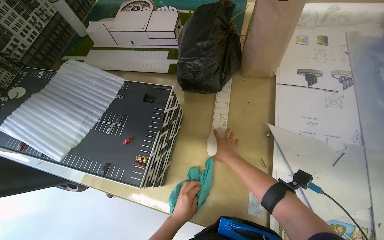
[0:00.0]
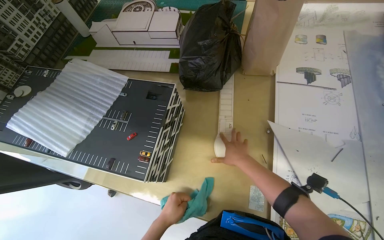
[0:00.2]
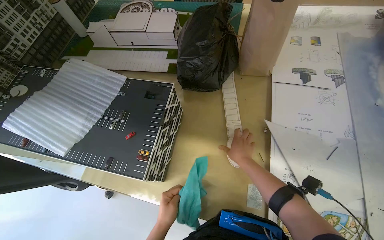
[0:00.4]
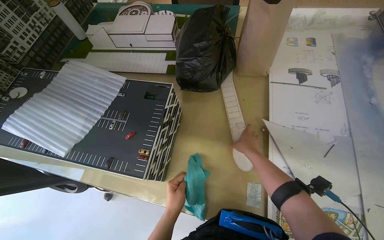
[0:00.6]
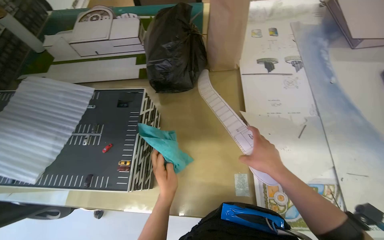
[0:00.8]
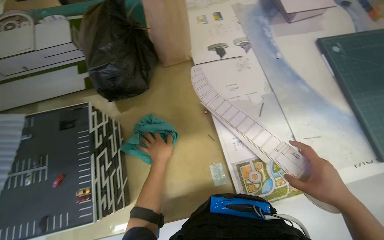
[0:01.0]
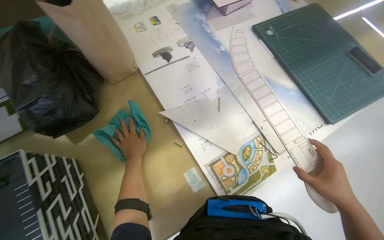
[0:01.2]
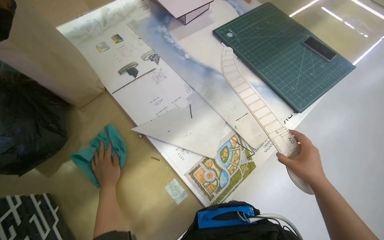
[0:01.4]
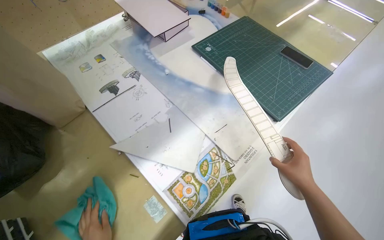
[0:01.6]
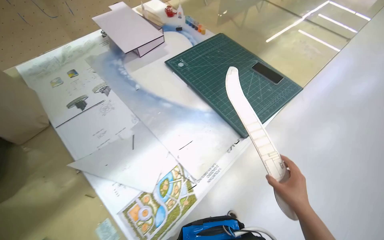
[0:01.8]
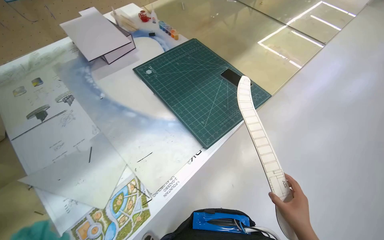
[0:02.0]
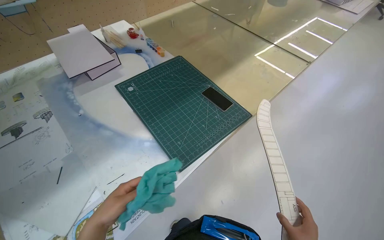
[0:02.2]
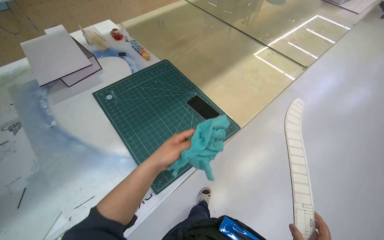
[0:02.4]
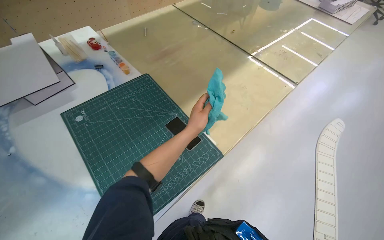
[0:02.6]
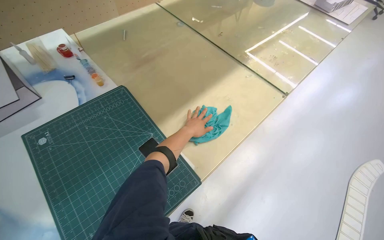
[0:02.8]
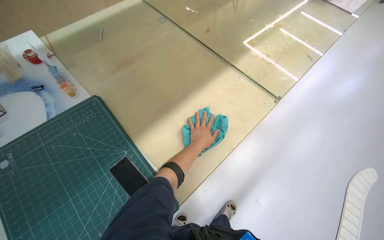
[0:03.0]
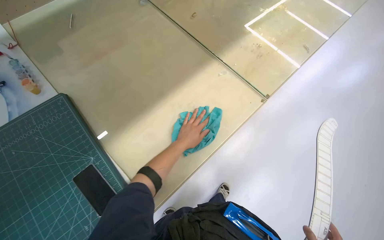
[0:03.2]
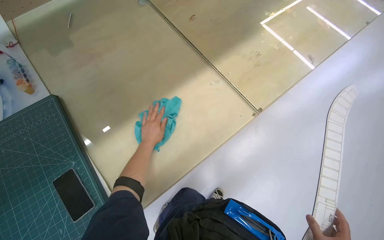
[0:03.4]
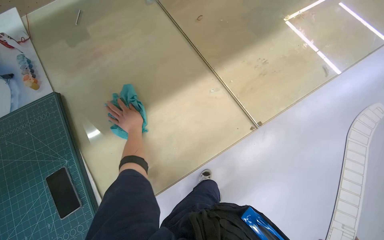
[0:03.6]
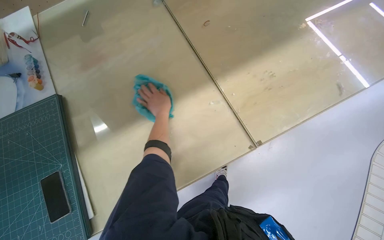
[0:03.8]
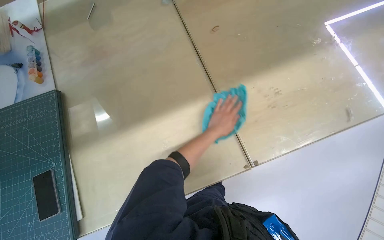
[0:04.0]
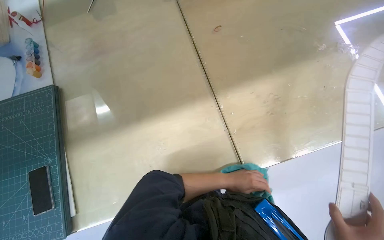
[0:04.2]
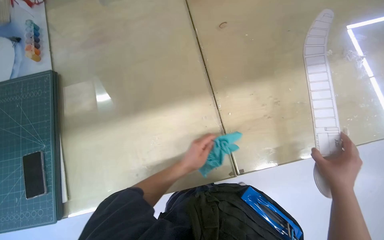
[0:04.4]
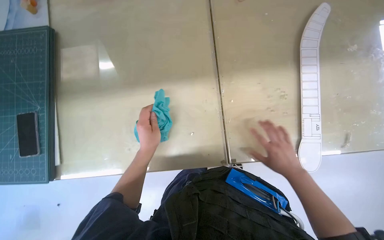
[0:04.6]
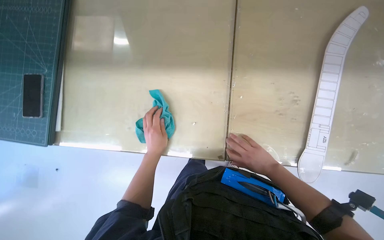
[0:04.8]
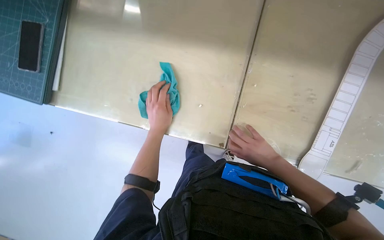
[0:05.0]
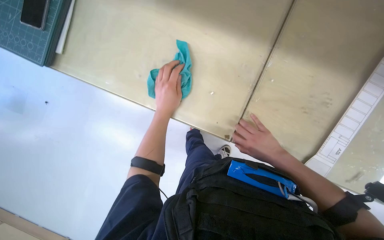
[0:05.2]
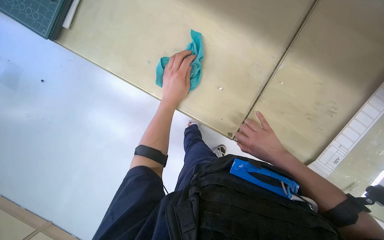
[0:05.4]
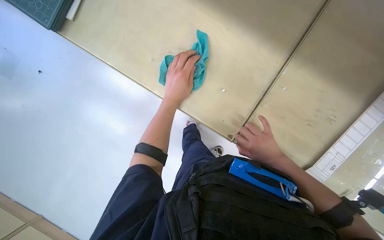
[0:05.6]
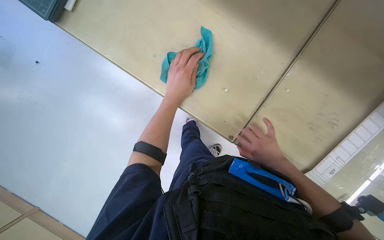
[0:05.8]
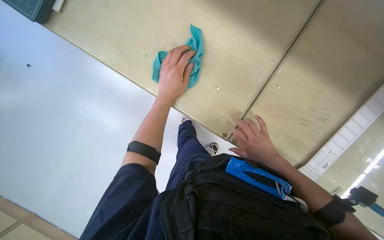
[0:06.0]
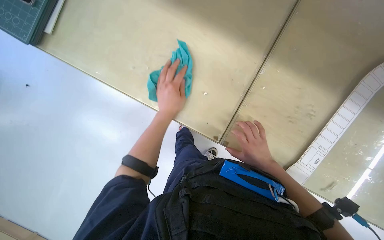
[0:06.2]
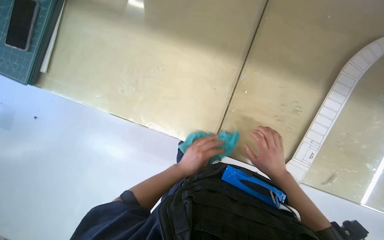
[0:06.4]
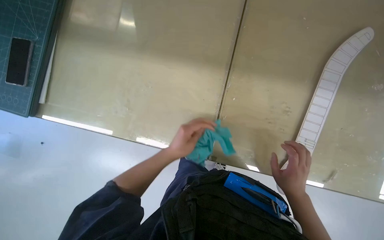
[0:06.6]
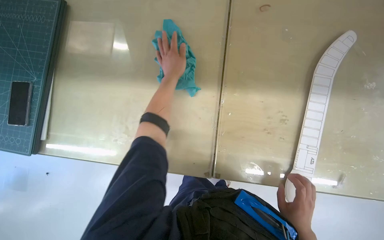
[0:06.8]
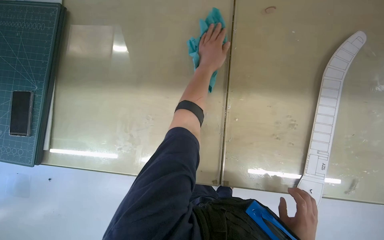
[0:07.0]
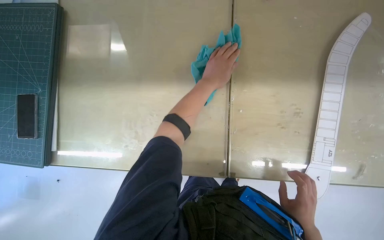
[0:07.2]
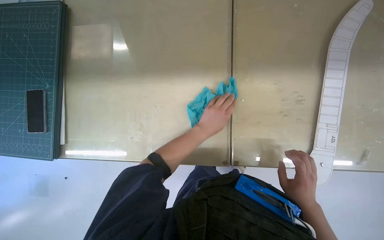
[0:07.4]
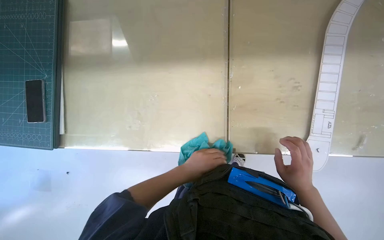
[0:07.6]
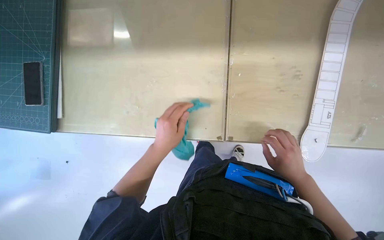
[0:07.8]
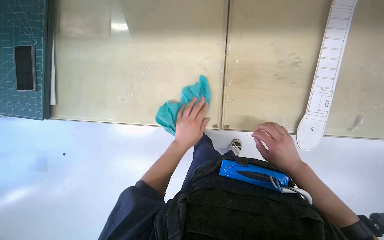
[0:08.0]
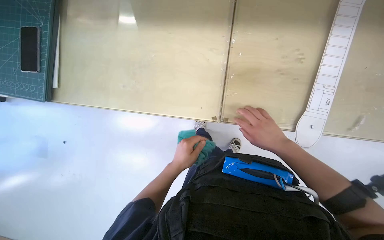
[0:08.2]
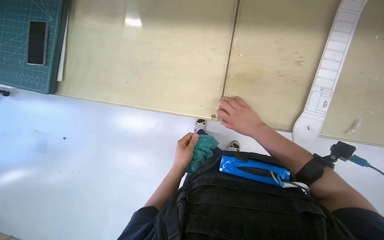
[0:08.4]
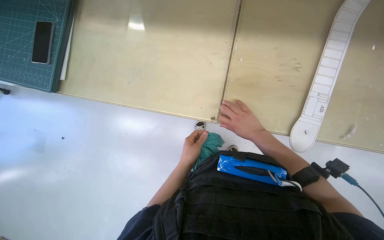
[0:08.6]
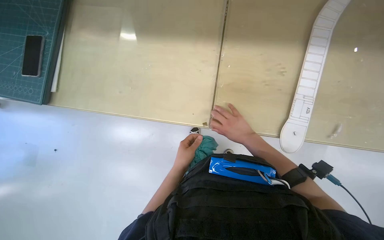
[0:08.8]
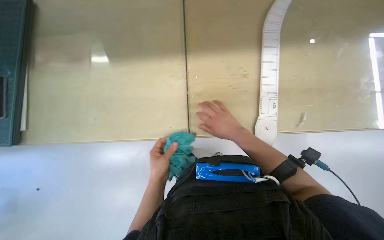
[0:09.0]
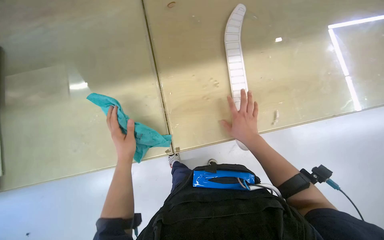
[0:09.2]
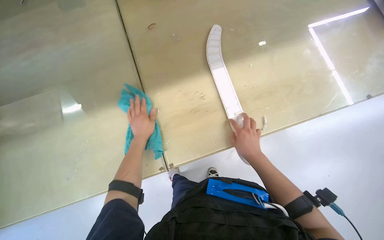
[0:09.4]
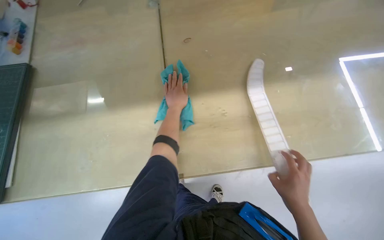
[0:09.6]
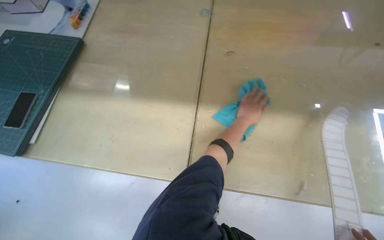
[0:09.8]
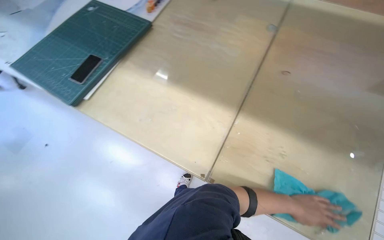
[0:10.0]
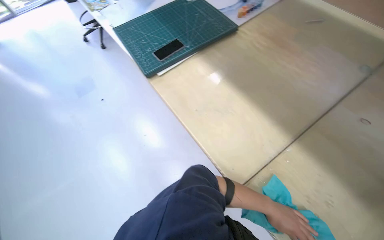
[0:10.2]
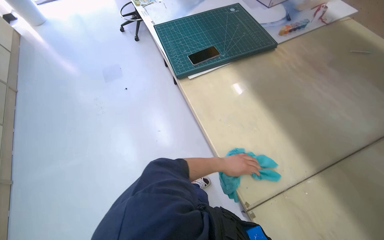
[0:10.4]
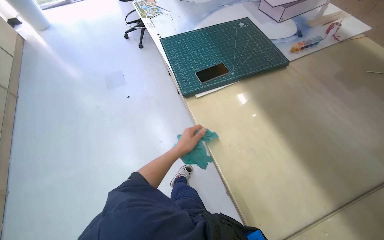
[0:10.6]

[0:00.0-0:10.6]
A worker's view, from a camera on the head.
Job: wiping surfaces.
The whole recording: Wiping surfaces with a cloth. The worker prepares a cloth and wipes various surfaces on the desk.
0.0 to 1.6 s: The head turns to the right by some 60 degrees.
1.6 to 3.0 s: The wearer moves roughly 1 m.
3.0 to 4.6 s: The camera travels about 60 cm. The head rotates some 35 degrees to the left. The wearer looks roughly 20 degrees further downward.
4.6 to 6.0 s: The wearer looks about 15 degrees further downward. Everything in view rotates some 40 degrees clockwise.
6.0 to 7.6 s: Everything in view rotates about 30 degrees counterclockwise.
7.6 to 9.0 s: The left hand goes nearer and farther, roughly 10 cm each way, reversing 2 times; the right hand travels up the picture by approximately 10 cm.
9.0 to 10.6 s: The wearer looks roughly 55 degrees further to the left. The wearer looks about 15 degrees further upward.

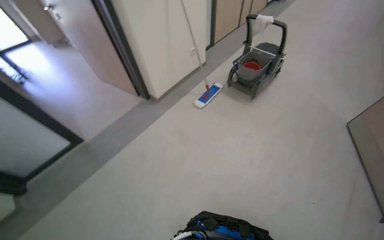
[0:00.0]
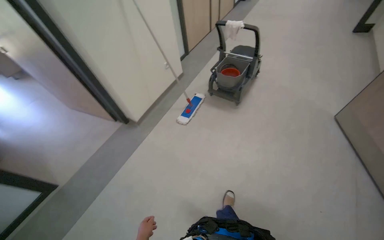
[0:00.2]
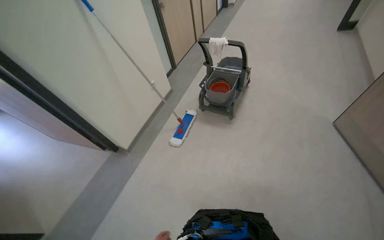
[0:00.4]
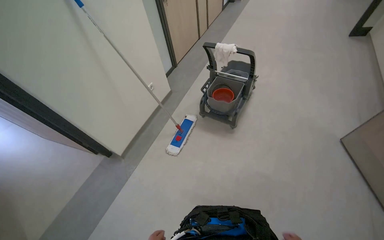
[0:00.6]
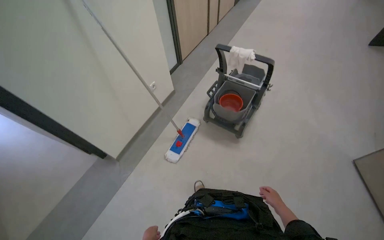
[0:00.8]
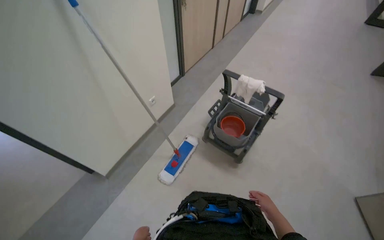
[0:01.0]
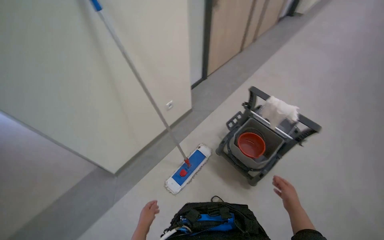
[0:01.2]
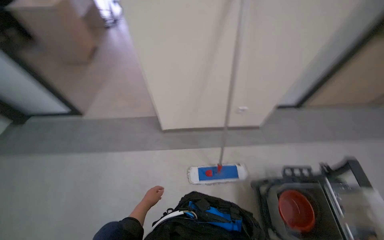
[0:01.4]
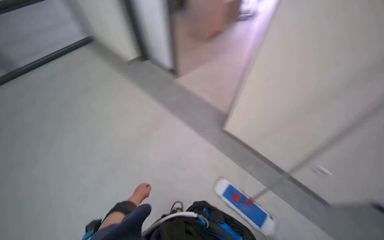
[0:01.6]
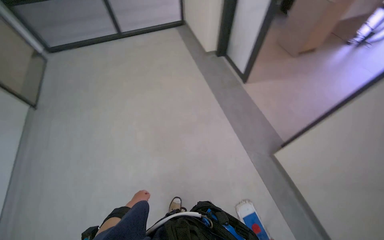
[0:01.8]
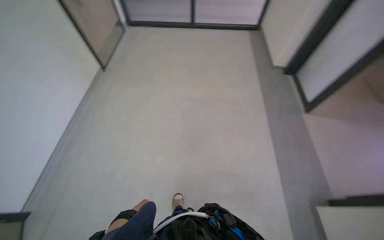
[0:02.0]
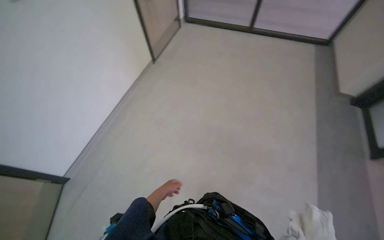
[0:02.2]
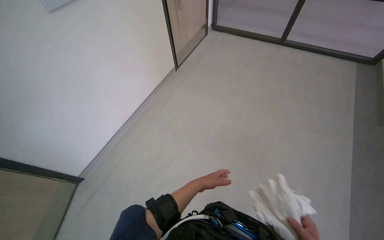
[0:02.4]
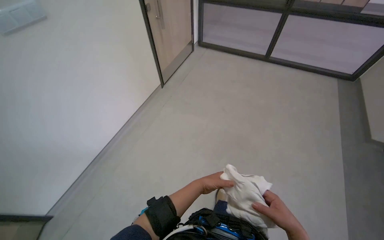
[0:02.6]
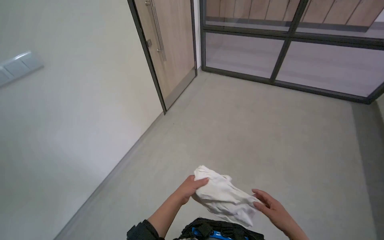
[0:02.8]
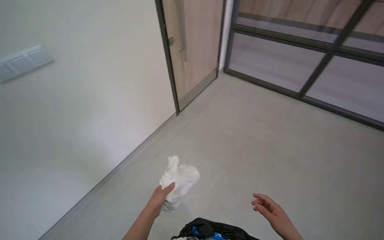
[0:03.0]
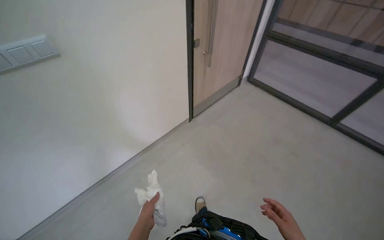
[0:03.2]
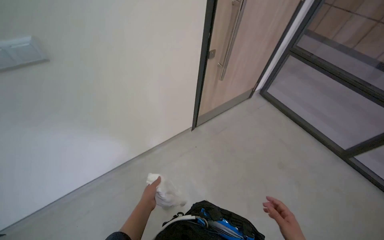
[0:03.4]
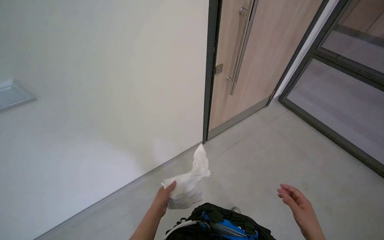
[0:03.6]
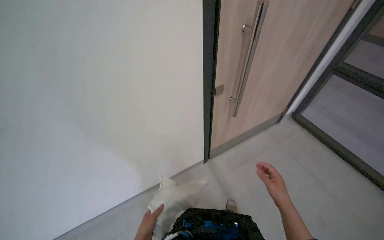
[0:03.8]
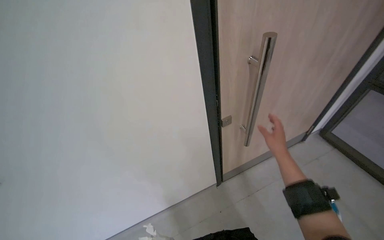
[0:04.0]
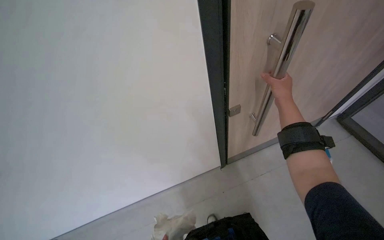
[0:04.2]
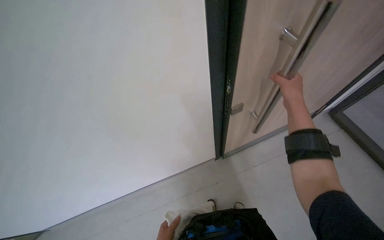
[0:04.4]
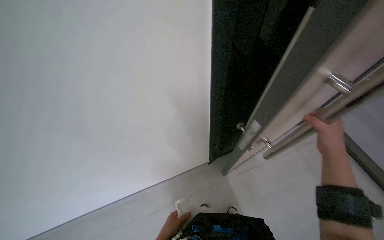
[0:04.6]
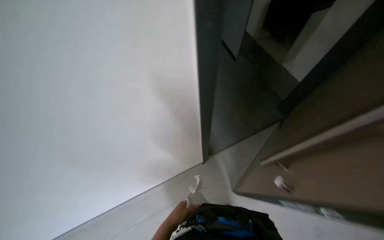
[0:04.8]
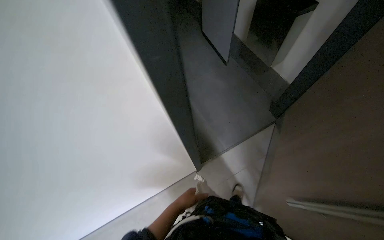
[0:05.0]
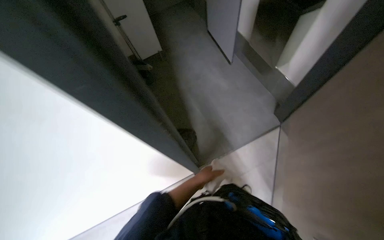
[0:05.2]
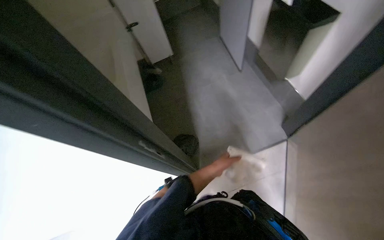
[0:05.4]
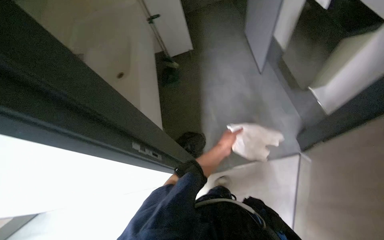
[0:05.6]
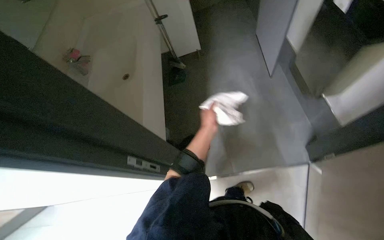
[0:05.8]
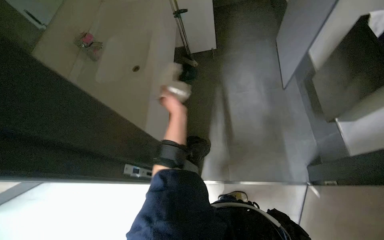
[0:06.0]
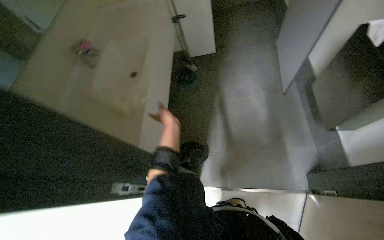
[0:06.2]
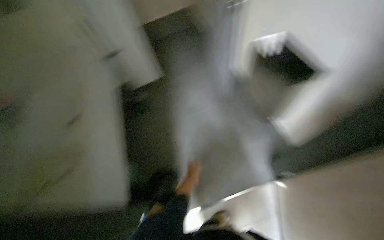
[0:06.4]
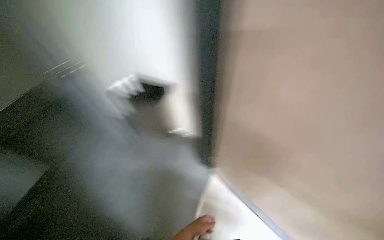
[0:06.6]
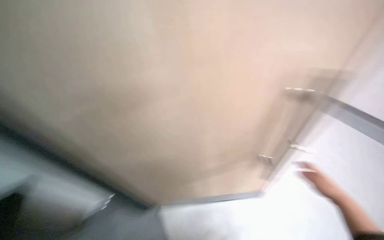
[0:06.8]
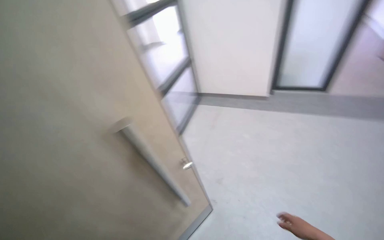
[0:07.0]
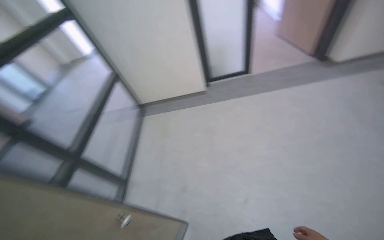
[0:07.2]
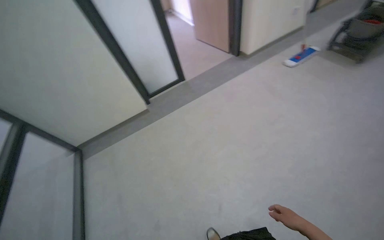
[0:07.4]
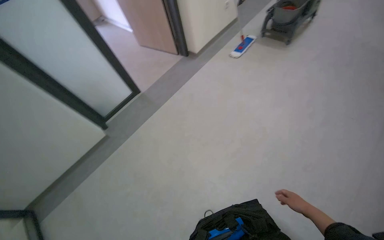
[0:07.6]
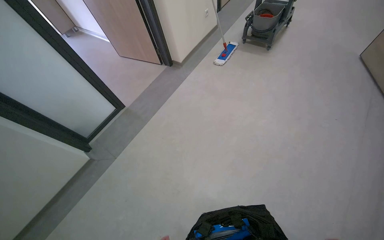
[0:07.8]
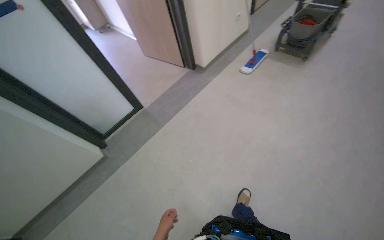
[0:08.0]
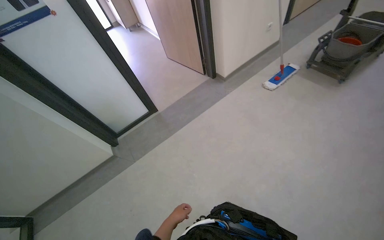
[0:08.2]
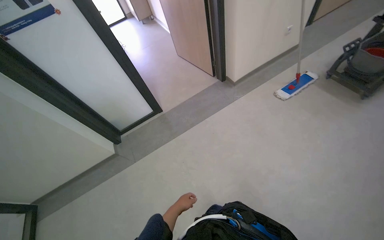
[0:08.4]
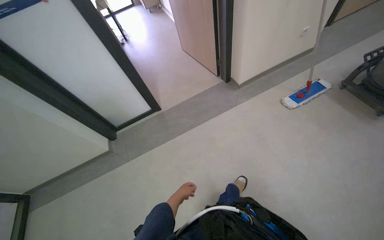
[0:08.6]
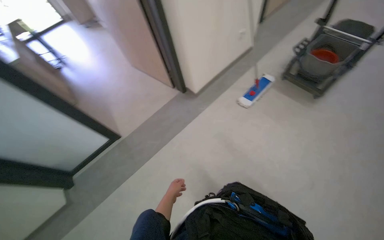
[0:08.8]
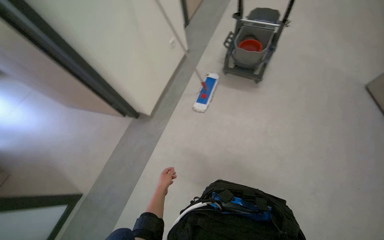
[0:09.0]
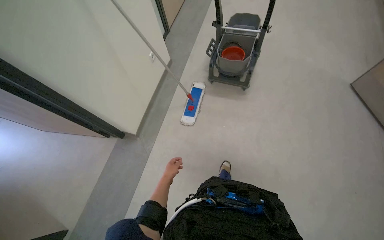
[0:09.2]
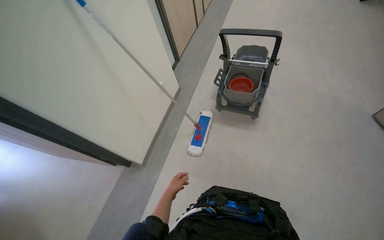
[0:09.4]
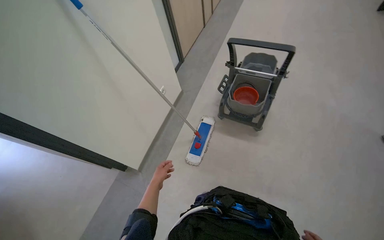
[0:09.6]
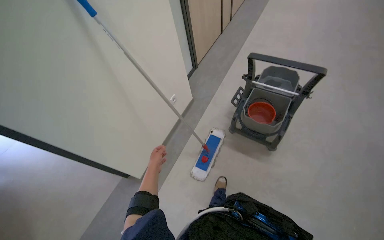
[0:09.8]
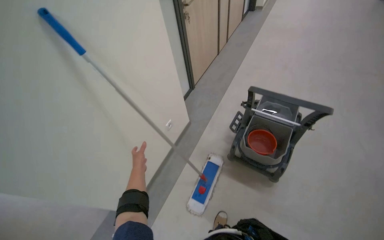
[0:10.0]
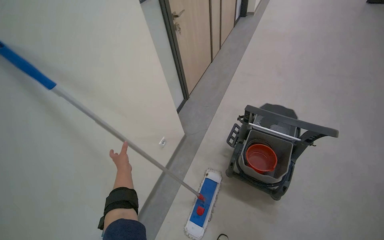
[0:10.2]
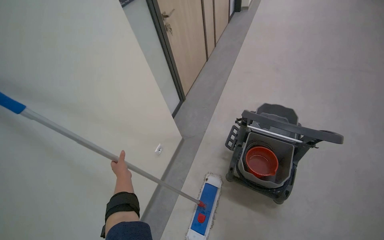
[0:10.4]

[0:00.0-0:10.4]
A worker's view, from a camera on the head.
Job: preparing cleaning supplies.
The whole recording: Preparing mop for cleaning. The worker attaches a cleaning cloth to the mop and wets it in the bucket.
0.0 to 1.4 s: The wearer moves about 1 m. The head rotates some 45 degrees to the left.
1.4 to 3.0 s: The head travels roughly 1 m. The head turns to the left by approximately 130 degrees.
3.0 to 4.4 s: The head travels roughly 1 m. The head turns to the left by some 35 degrees. The camera pitches downward, by approximately 15 degrees.
6.0 to 7.4 s: The head turns to the right by about 25 degrees.
9.0 to 10.4 s: The wearer moves about 1 m.
